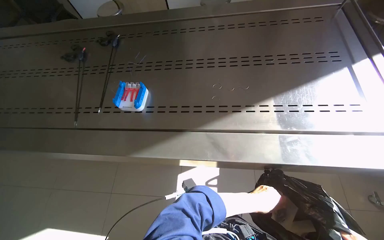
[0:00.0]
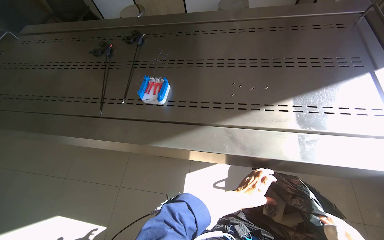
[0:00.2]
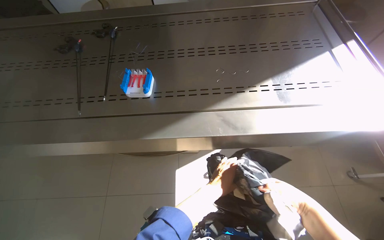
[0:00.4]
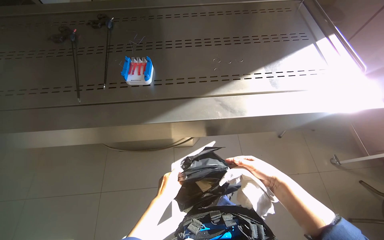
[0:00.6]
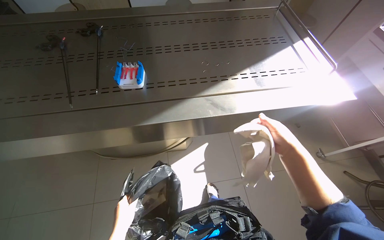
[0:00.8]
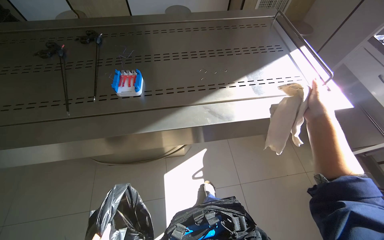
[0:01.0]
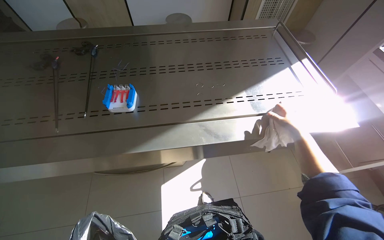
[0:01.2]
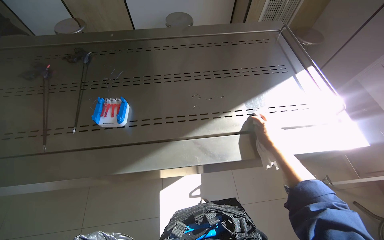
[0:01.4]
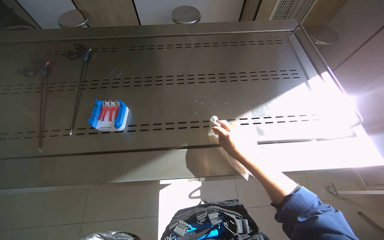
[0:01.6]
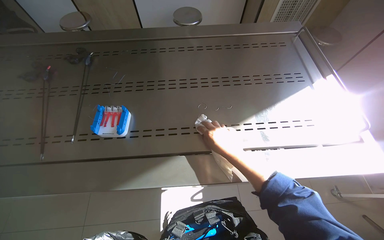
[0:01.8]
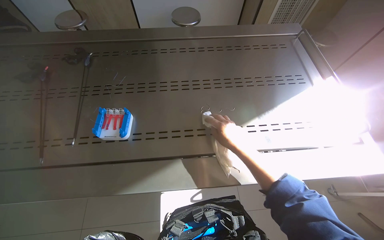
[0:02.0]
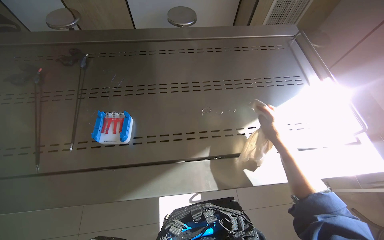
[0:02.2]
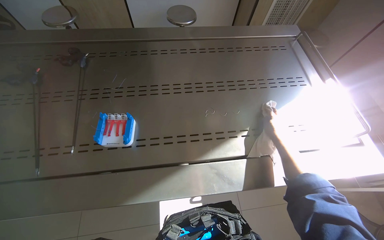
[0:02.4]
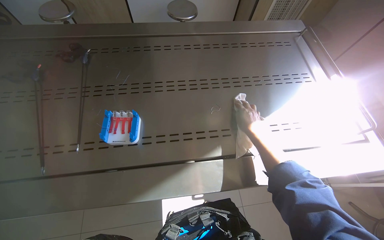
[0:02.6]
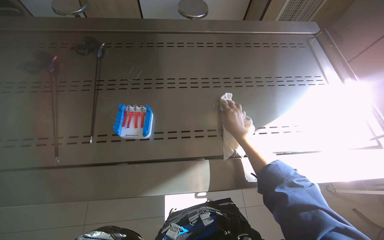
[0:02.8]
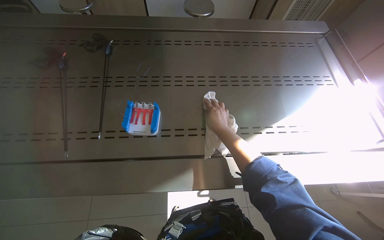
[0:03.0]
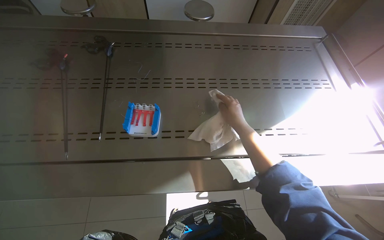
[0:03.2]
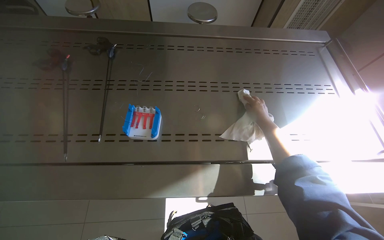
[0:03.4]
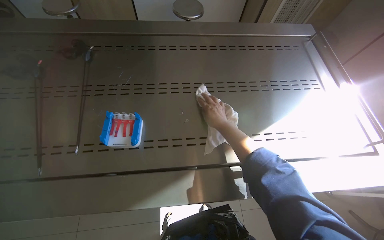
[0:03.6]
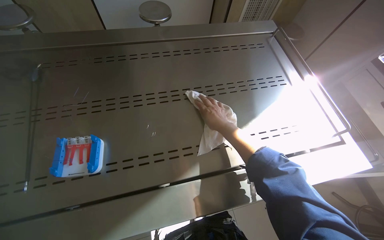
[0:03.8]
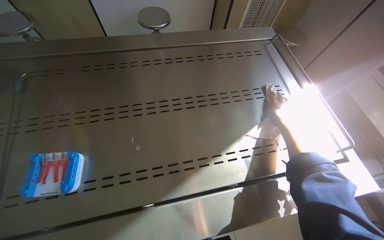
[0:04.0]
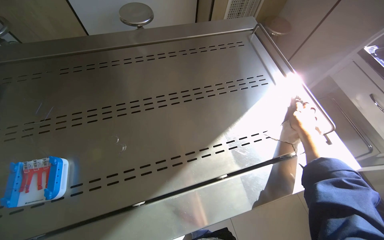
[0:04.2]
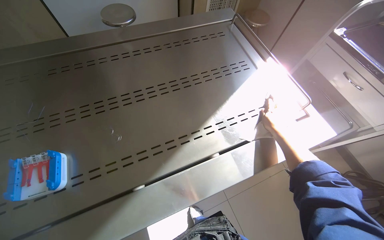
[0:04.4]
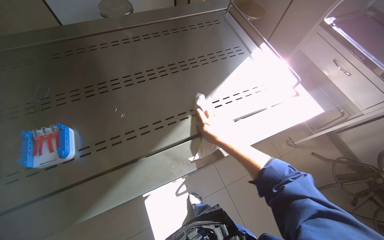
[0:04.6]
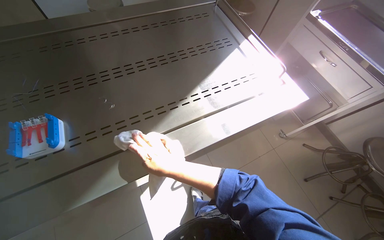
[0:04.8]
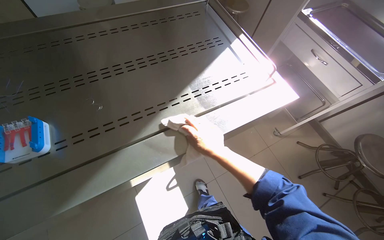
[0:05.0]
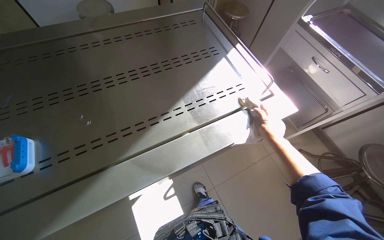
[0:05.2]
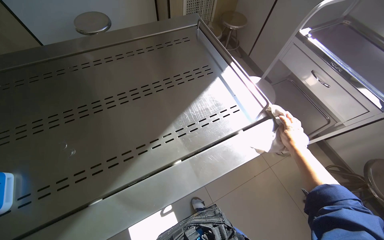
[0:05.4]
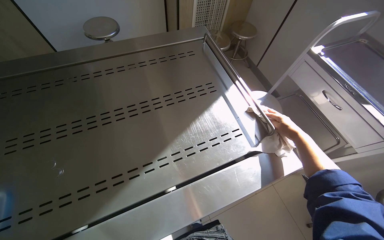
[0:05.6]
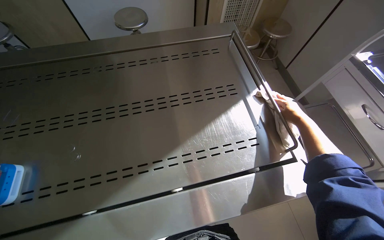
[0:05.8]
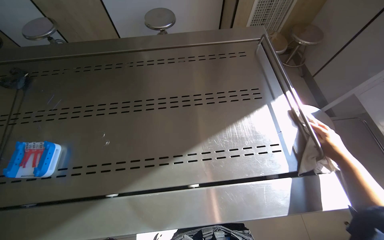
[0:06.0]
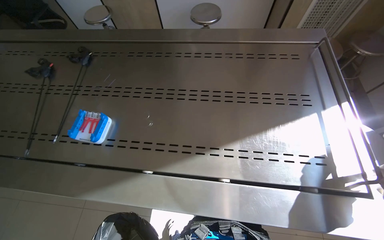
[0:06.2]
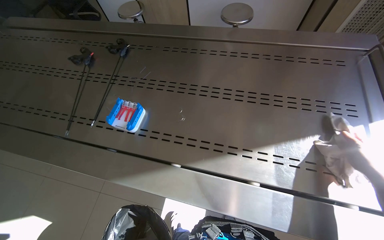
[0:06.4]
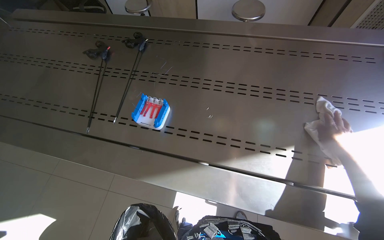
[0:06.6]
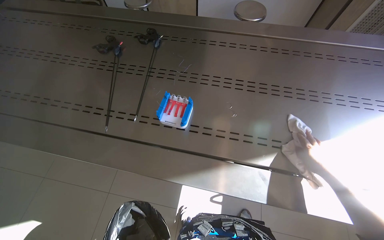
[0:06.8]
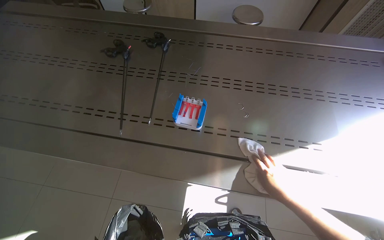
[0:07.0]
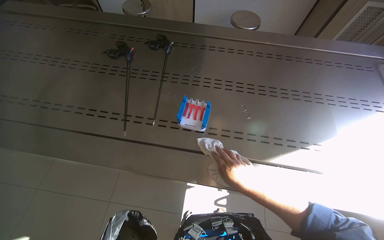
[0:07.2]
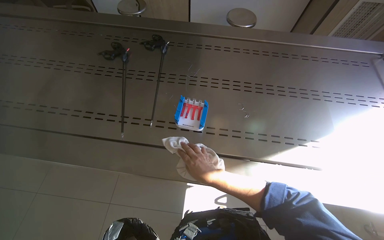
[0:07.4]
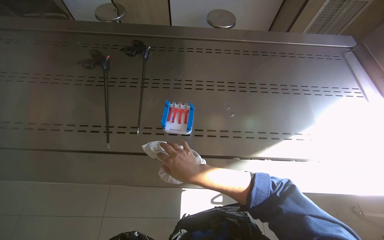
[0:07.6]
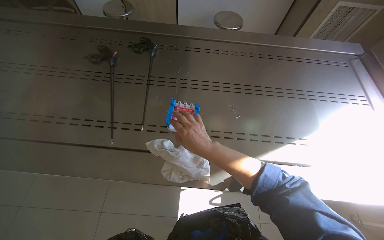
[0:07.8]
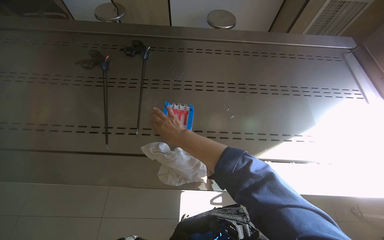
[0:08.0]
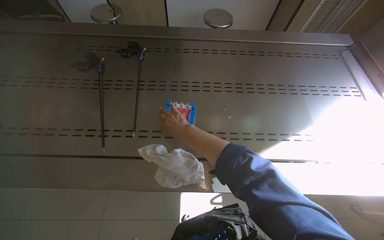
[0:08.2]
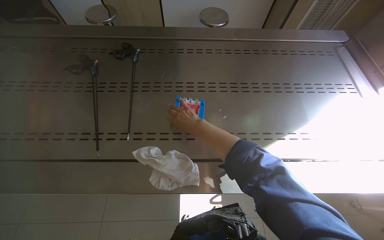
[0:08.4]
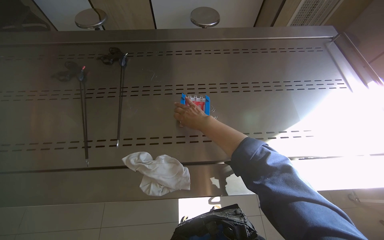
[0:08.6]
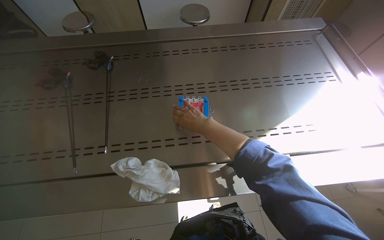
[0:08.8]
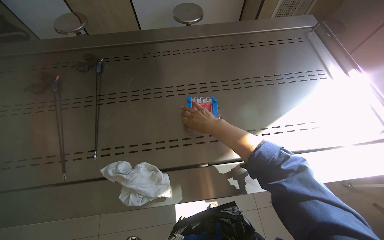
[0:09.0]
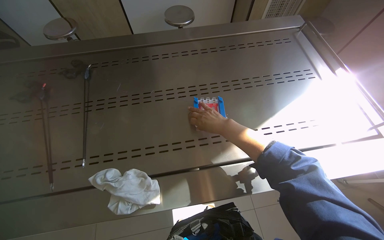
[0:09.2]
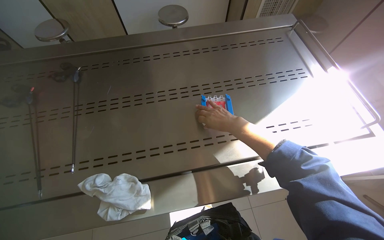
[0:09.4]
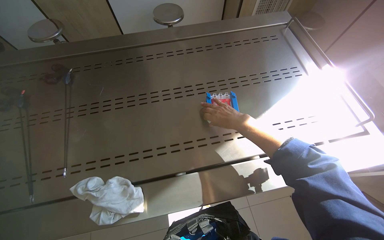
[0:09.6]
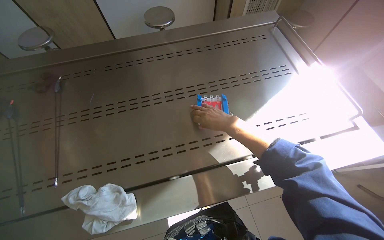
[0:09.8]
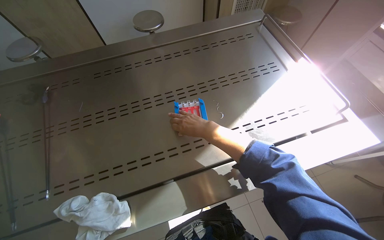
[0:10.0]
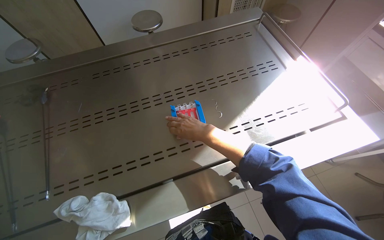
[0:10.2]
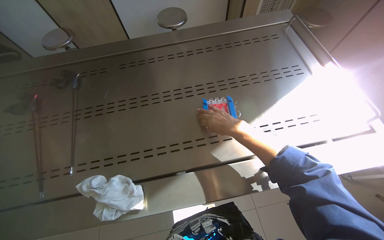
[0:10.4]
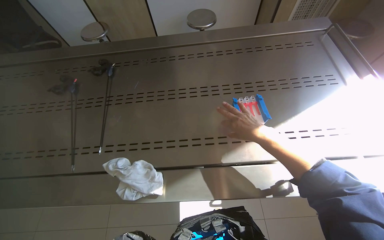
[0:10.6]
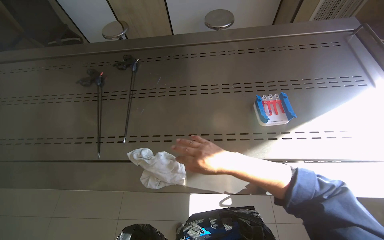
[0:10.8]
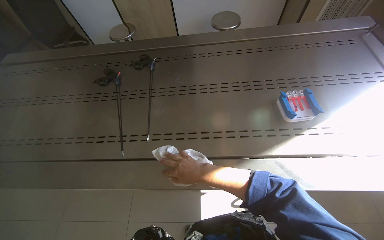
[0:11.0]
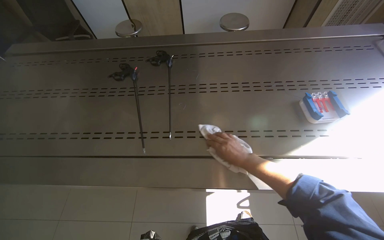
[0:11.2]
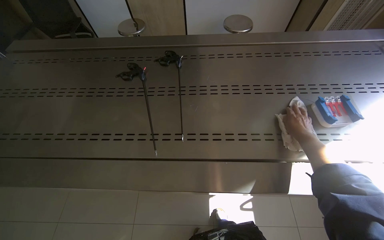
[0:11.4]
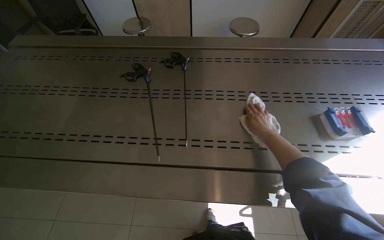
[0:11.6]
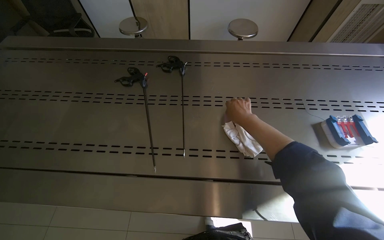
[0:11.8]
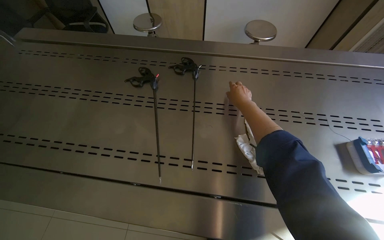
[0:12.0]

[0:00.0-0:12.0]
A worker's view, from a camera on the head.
Job: wiping surfaces.
The whole recording: Wiping stainless steel table. The worker wipes the stainless steel table with a white cloth.
0:01.6 to 0:03.0: The right hand moves up the picture, approximately 10 cm, and goes to the right and returns, some 10 cm each way.
0:03.0 to 0:04.4: The right hand goes roughly 40 cm to the right.
0:04.4 to 0:06.0: The wearer looks about 15 degrees further to the left. The right hand is displaced to the right by some 25 cm.
0:06.0 to 0:07.6: The wearer moves to the left, some 40 cm.
0:07.6 to 0:09.0: The right hand heads to the right, up the picture and farther from the camera, covering about 25 cm.
0:09.0 to 0:10.4: The right hand moves to the right, about 15 cm.
0:10.4 to 0:12.0: The right hand moves left and right over roughly 35 cm, changing direction 2 times.

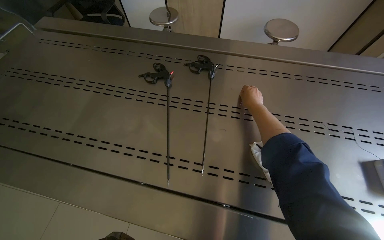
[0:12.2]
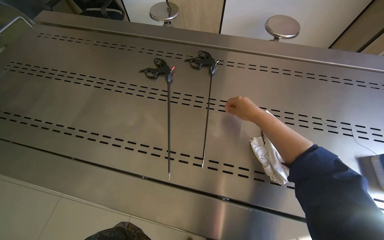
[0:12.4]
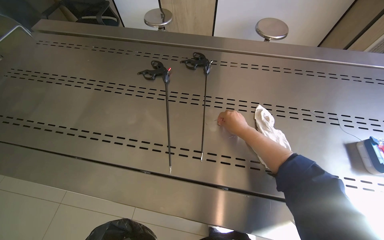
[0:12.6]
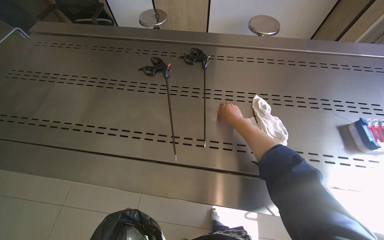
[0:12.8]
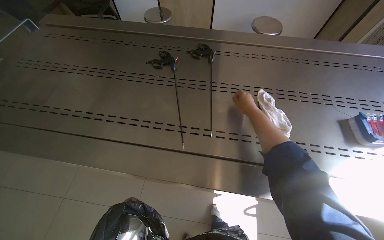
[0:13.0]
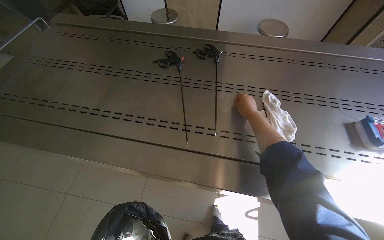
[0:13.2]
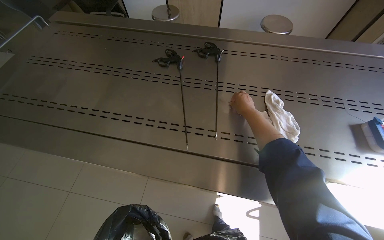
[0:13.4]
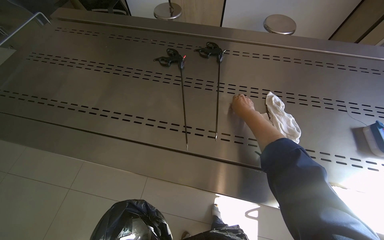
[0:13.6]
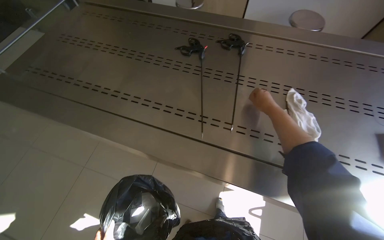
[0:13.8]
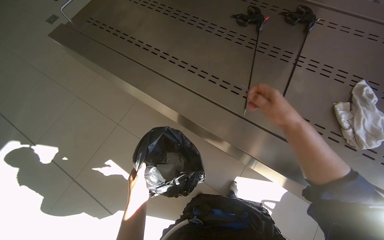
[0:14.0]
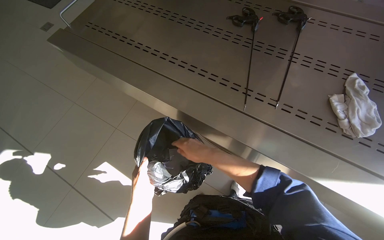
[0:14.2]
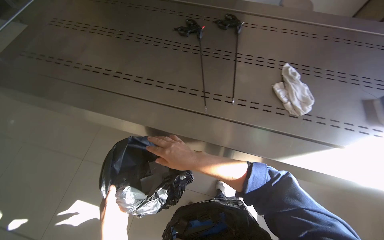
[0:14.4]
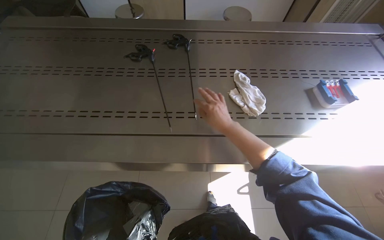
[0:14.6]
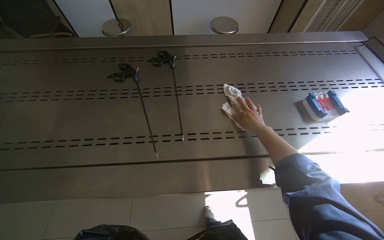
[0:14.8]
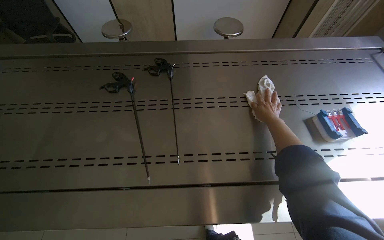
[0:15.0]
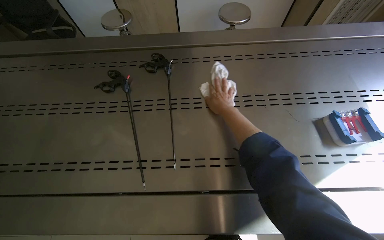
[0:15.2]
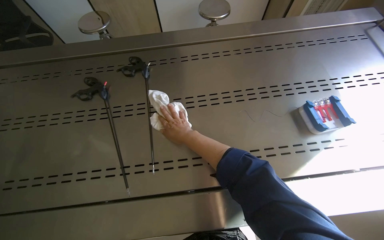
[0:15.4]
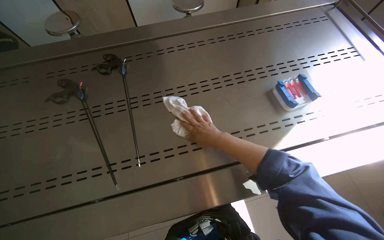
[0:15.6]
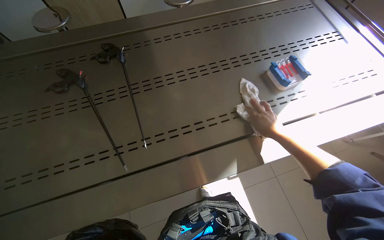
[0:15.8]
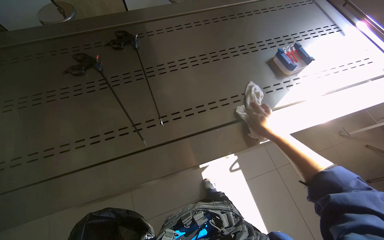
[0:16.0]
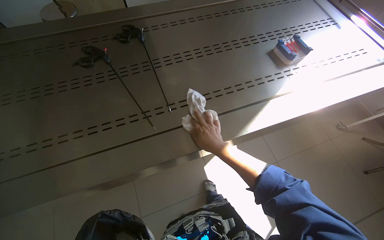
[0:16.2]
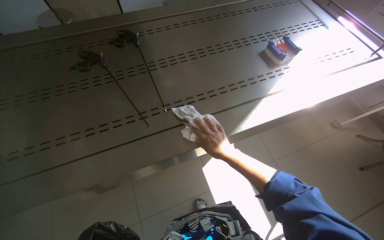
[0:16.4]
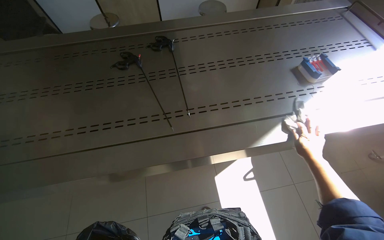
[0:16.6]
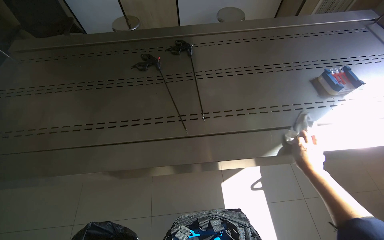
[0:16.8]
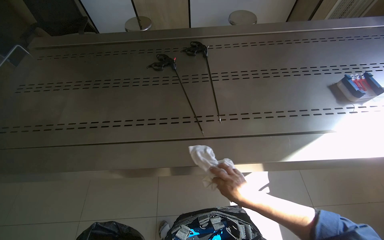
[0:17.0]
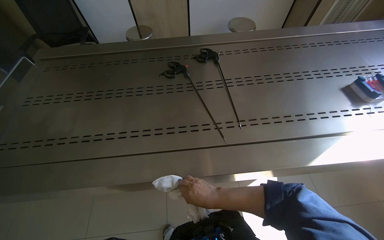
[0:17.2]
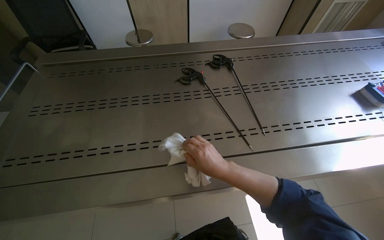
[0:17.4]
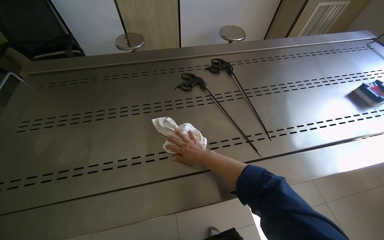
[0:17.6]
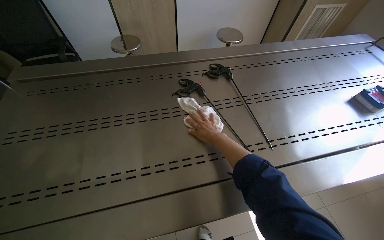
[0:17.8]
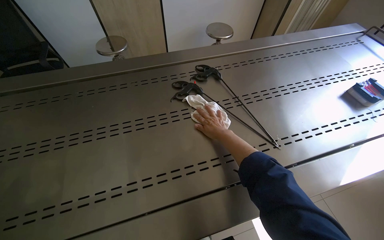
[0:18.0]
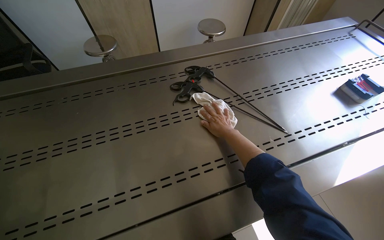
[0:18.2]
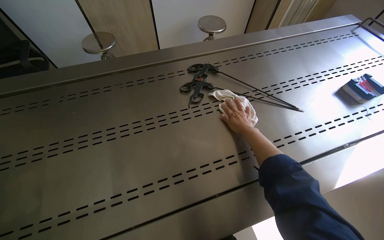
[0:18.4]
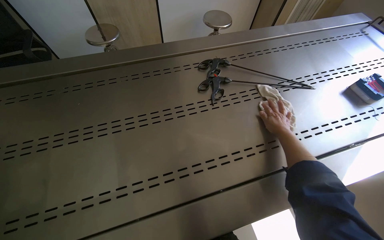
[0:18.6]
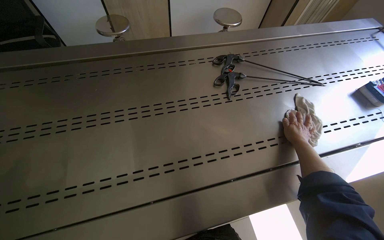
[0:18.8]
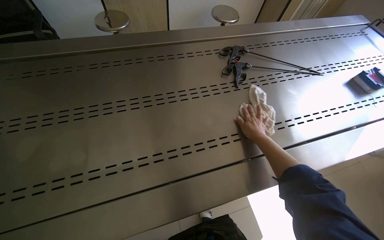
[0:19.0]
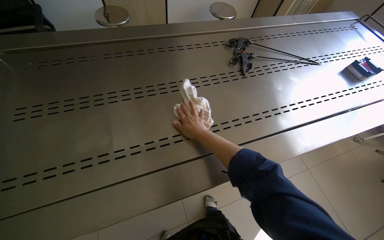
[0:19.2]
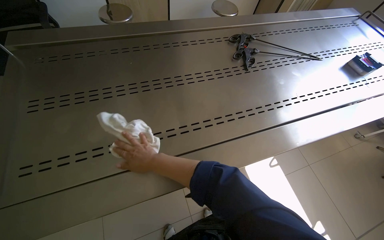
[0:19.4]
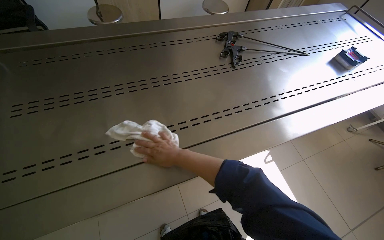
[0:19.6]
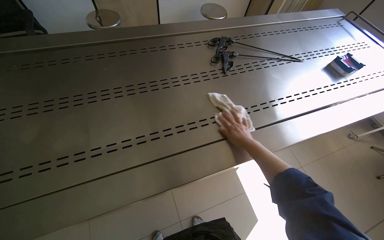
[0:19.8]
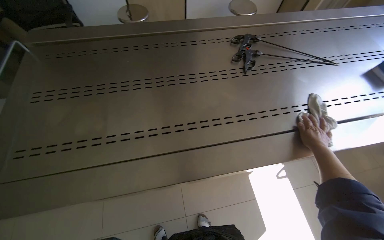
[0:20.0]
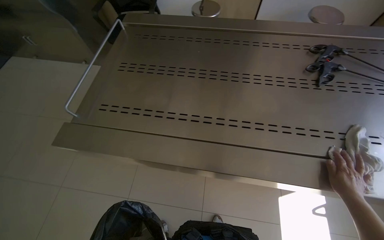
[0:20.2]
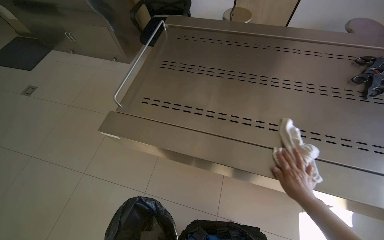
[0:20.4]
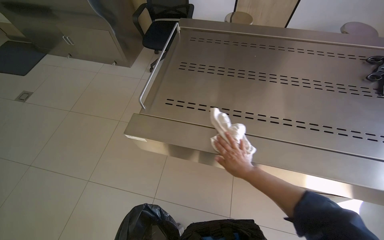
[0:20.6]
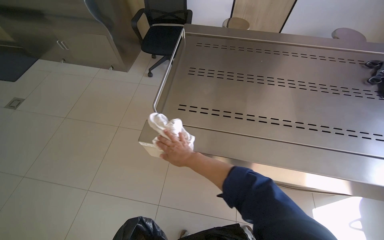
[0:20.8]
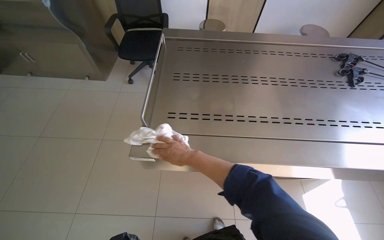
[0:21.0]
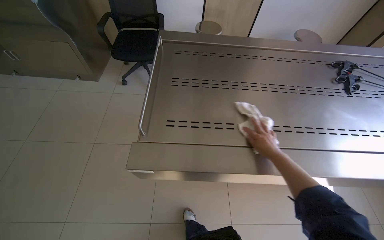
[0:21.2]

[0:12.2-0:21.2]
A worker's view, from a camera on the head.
Job: wiping surfaces.
The whole recording: Wiping stainless steel table. The worker wipes the stainless steel table with a white cloth.
0:12.2 to 0:13.8: The right hand goes nearer and farther, some 15 cm each way, reversing 2 times.
0:15.2 to 0:16.6: The right hand moves left and right over roughly 40 cm, changing direction 2 times.
0:16.6 to 0:18.2: The right hand goes about 50 cm to the left and up the picture.
0:18.2 to 0:19.8: The right hand swings left and right, about 50 cm each way, with 2 reversals.
0:19.8 to 0:21.2: The head turns to the left by roughly 20 degrees.
